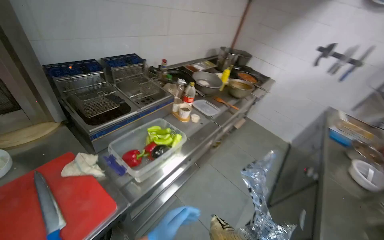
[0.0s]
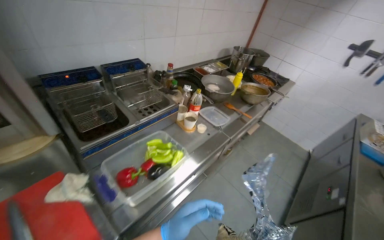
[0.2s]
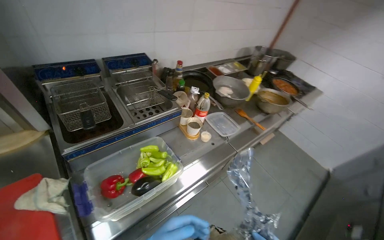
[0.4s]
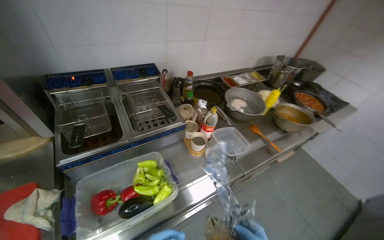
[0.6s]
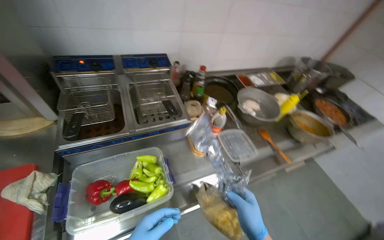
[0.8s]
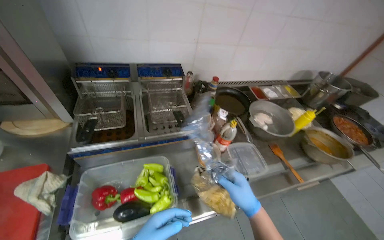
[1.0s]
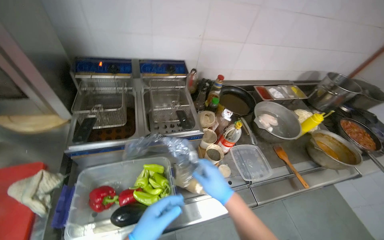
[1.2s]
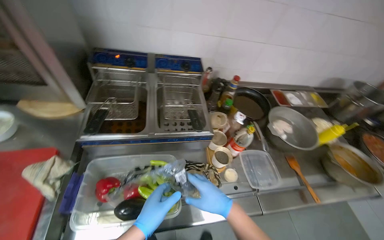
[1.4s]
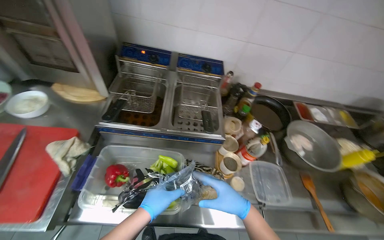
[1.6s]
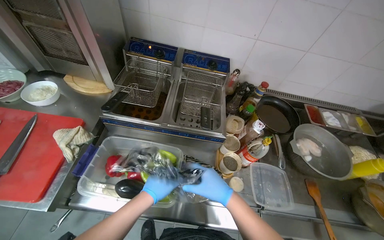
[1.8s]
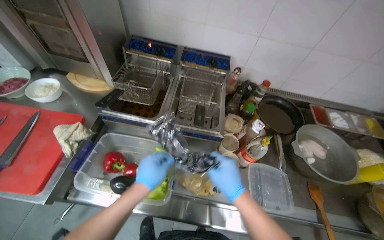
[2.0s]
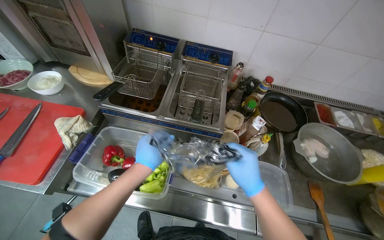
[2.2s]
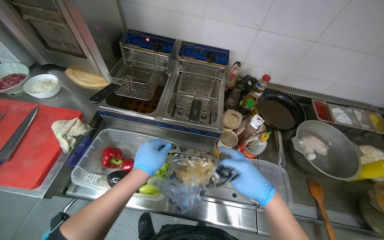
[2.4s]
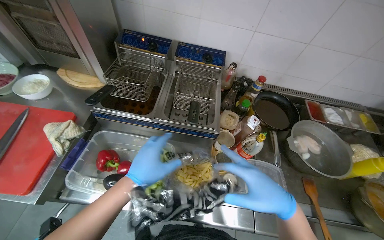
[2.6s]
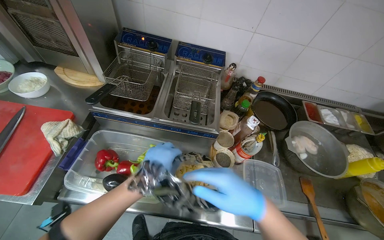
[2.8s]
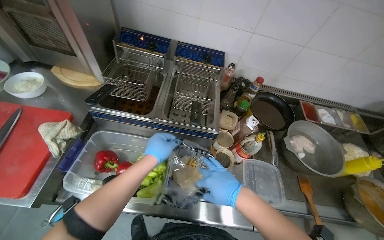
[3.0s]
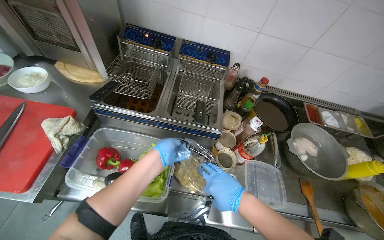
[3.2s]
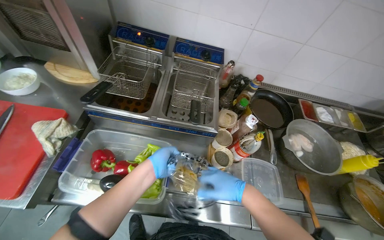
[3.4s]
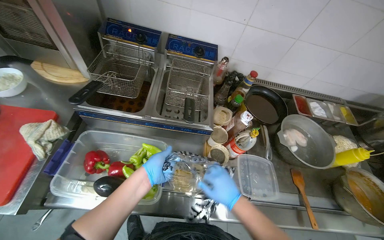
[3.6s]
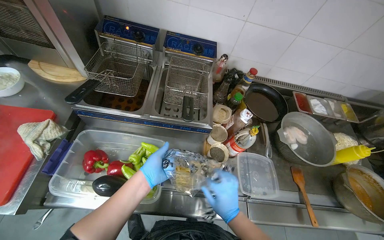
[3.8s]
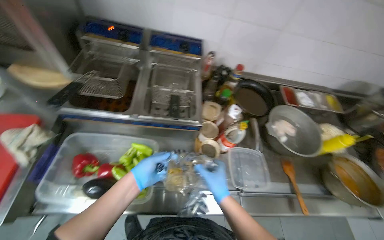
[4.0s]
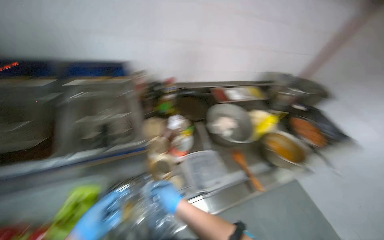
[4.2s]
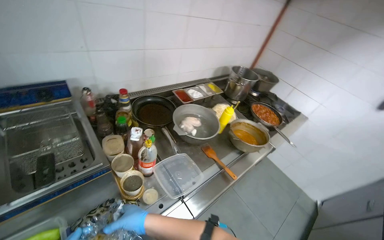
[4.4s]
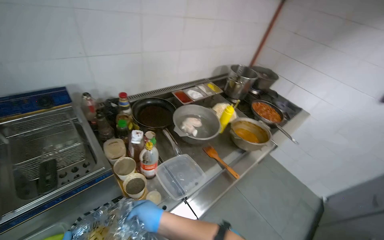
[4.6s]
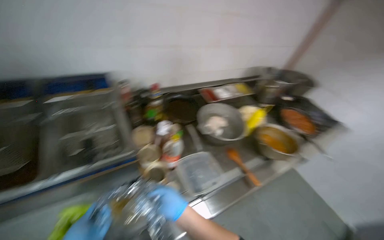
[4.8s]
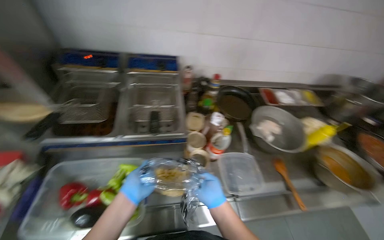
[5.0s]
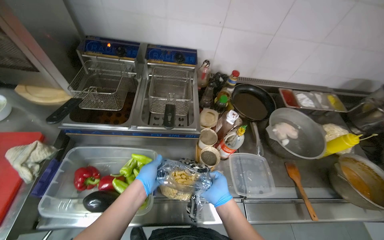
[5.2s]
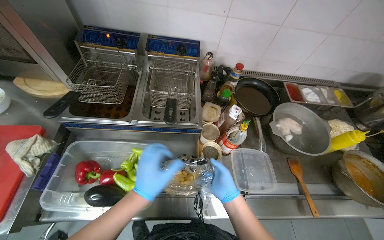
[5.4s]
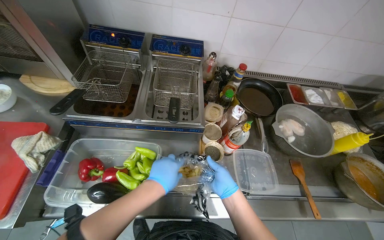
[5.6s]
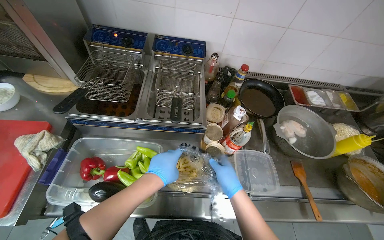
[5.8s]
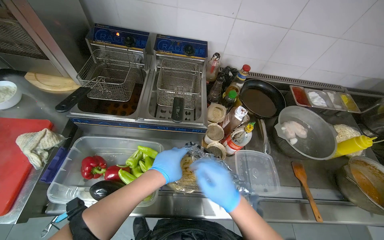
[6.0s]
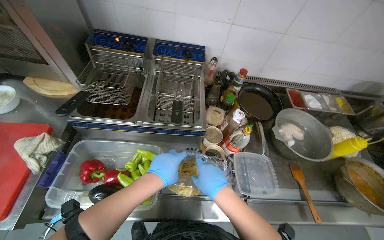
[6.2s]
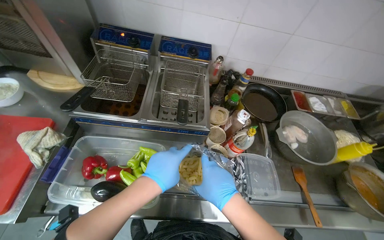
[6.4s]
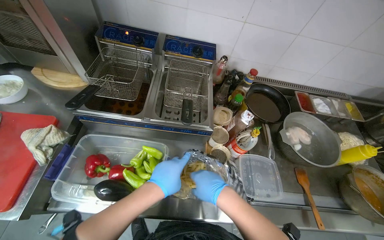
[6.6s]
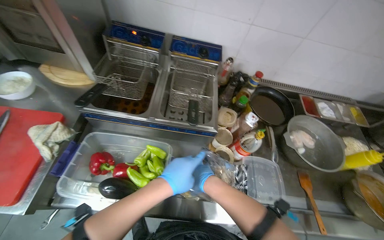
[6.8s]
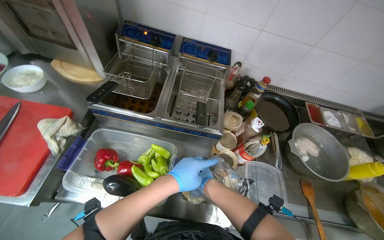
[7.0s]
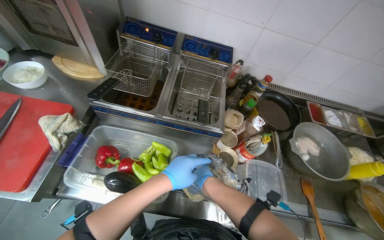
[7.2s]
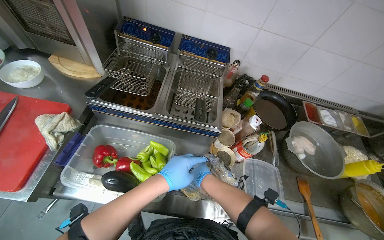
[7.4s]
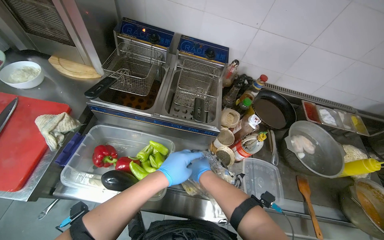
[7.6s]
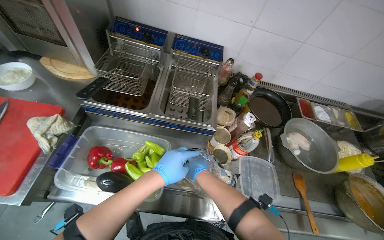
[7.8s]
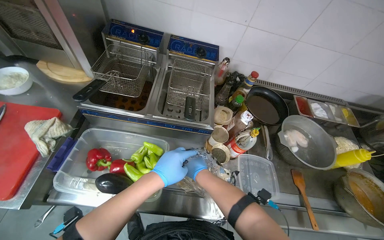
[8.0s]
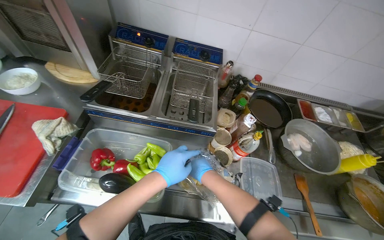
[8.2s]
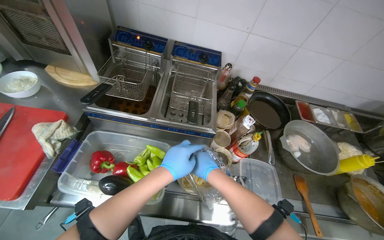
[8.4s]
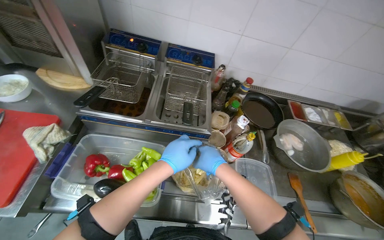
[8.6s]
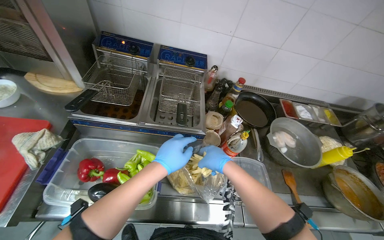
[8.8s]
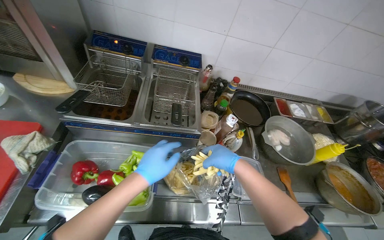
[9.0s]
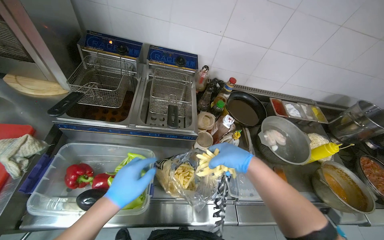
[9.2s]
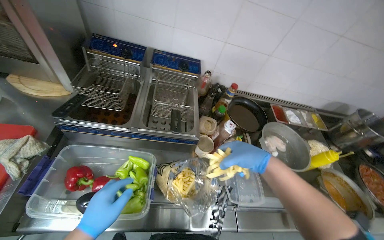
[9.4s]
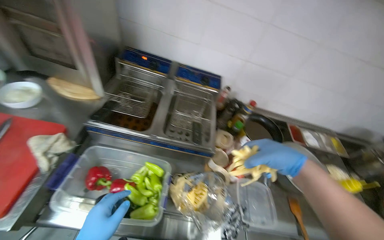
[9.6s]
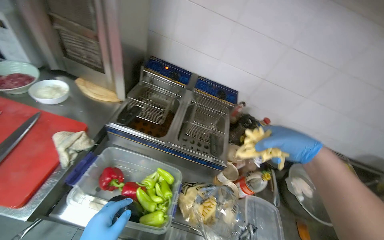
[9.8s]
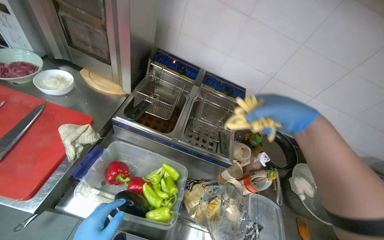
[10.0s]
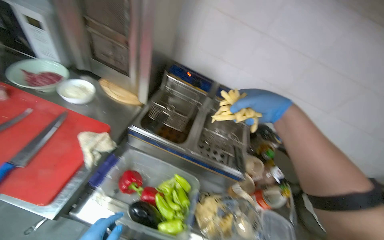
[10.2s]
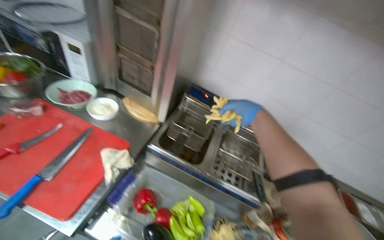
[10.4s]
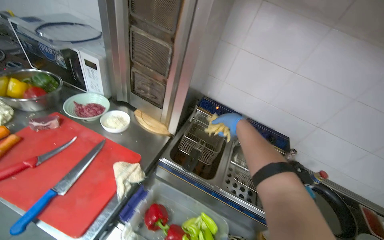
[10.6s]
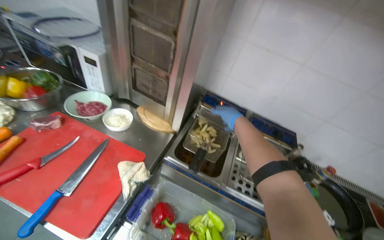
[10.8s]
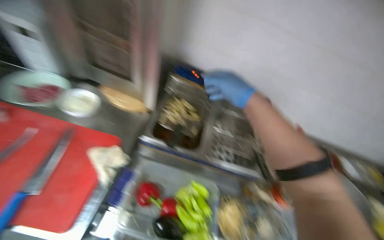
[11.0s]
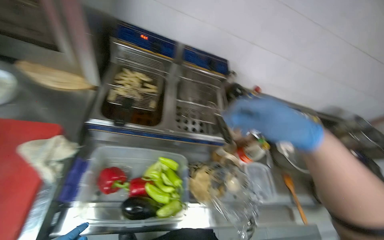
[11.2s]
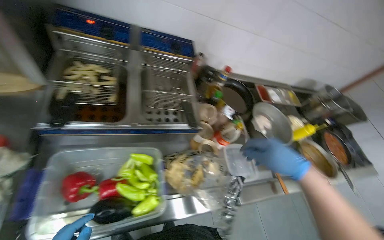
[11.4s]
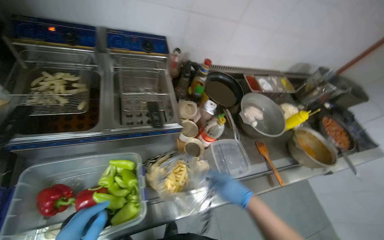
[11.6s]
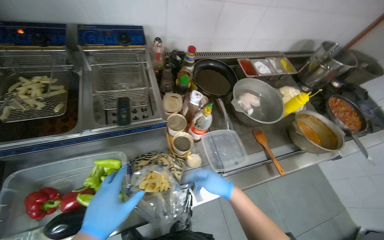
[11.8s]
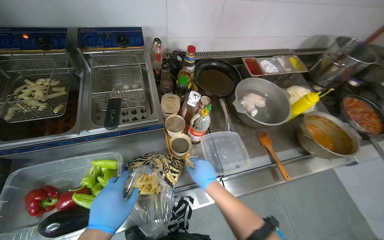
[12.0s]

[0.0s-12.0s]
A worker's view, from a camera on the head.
Job: cooking food.
The whole recording: Adding french fries to deep fryer. The worker takes french fries from bags and adds them to the deep fryer.
0.0s to 1.6s: The head travels about 50 cm. The head turns to the left by about 50 degrees.
1.6s to 3.0s: The left hand moves up the picture, some 10 cm.
3.0s to 4.4s: The head rotates approximately 45 degrees to the right.
4.4s to 6.0s: The wearer looks about 40 degrees further to the left.
7.6s to 9.0s: The right hand heads to the right and nearer to the camera, covering about 15 cm.
9.0s to 10.4s: The camera pitches upward, by approximately 15 degrees. The right hand travels up the picture by about 40 cm.
10.4s to 12.0s: The wearer's head swings some 35 degrees to the right. The wearer looks approximately 25 degrees further downward.

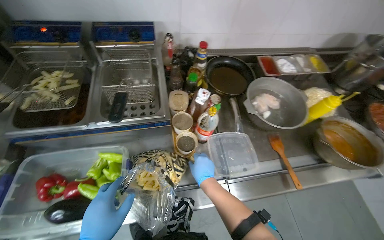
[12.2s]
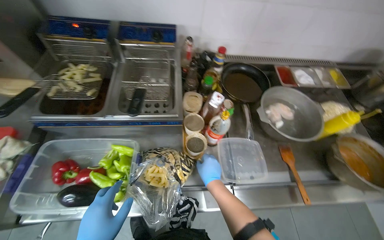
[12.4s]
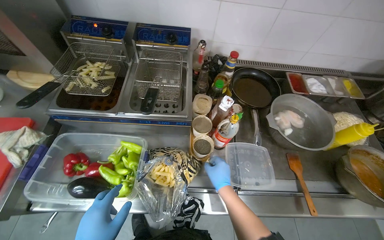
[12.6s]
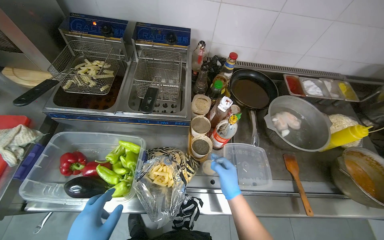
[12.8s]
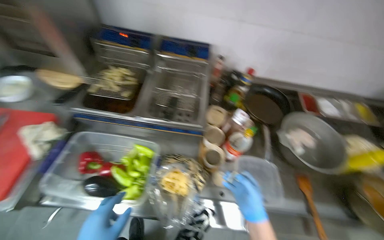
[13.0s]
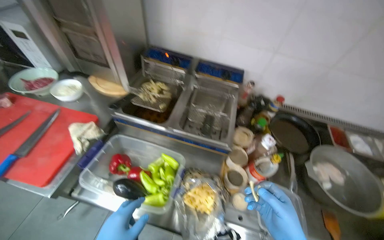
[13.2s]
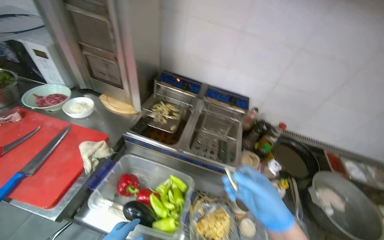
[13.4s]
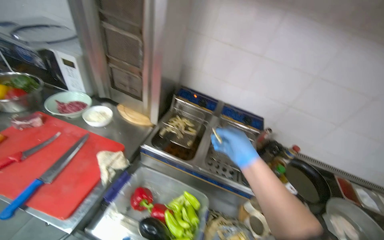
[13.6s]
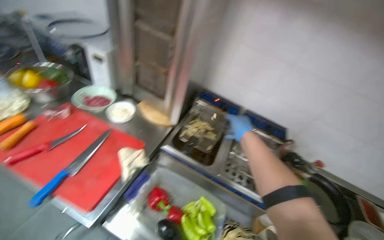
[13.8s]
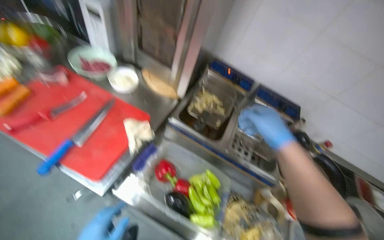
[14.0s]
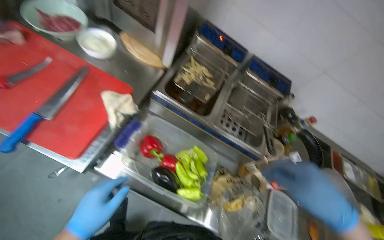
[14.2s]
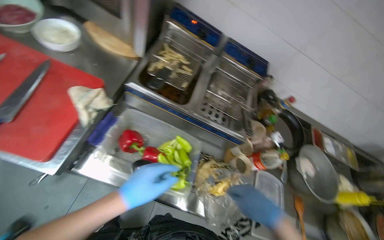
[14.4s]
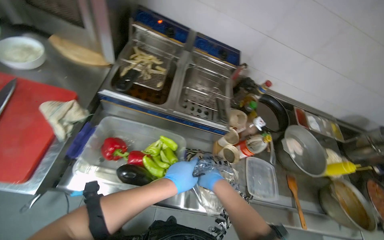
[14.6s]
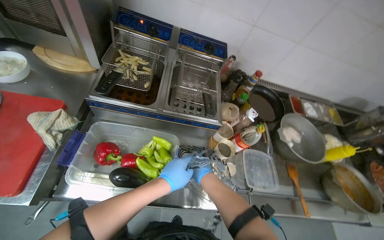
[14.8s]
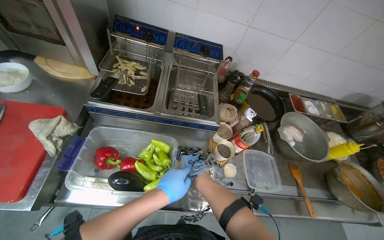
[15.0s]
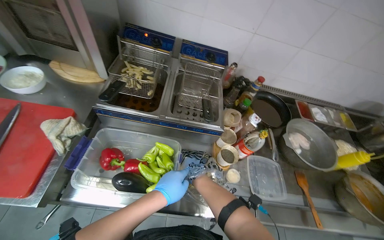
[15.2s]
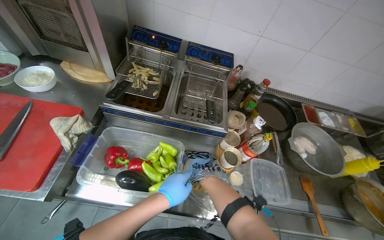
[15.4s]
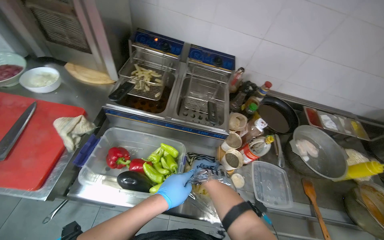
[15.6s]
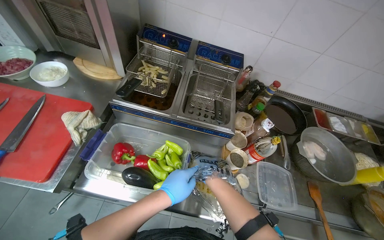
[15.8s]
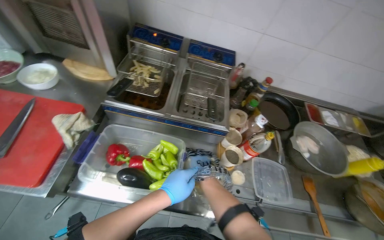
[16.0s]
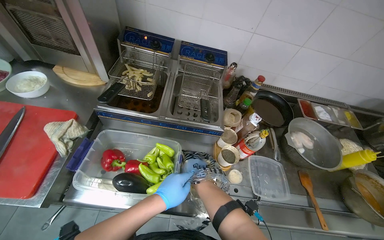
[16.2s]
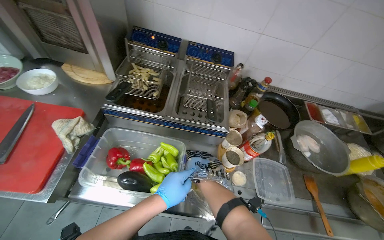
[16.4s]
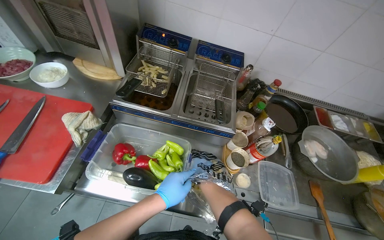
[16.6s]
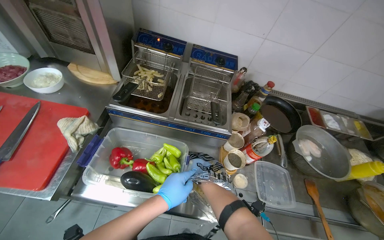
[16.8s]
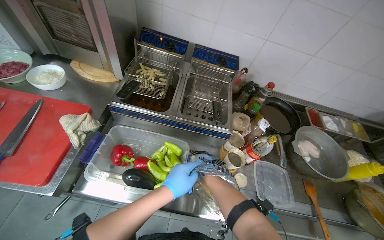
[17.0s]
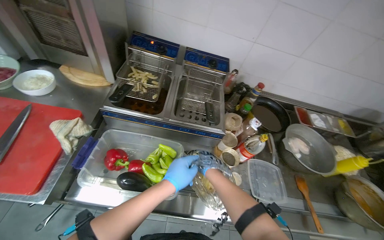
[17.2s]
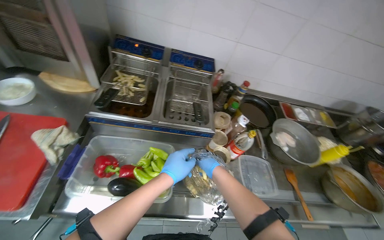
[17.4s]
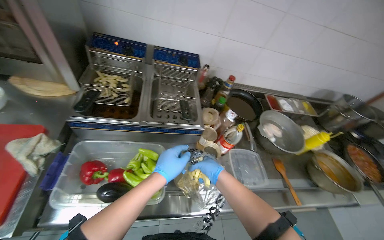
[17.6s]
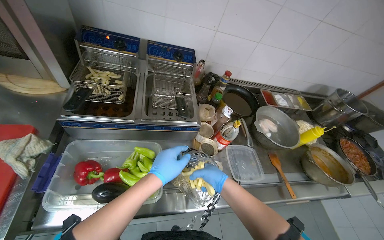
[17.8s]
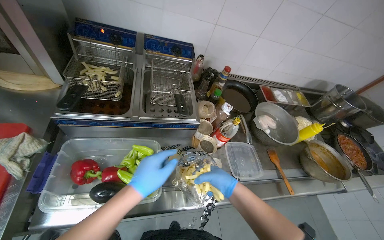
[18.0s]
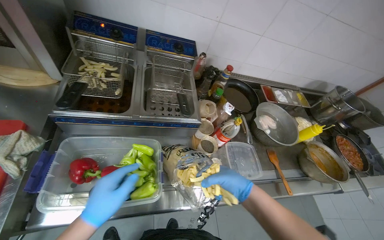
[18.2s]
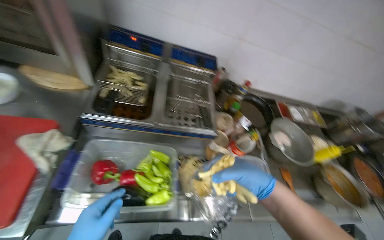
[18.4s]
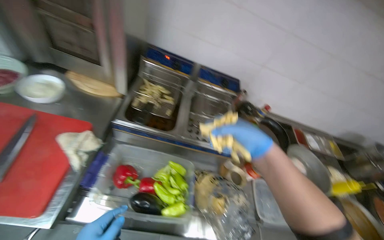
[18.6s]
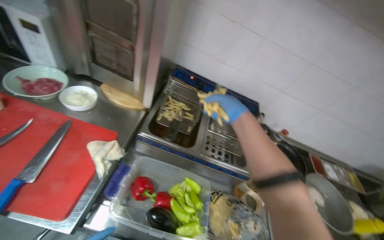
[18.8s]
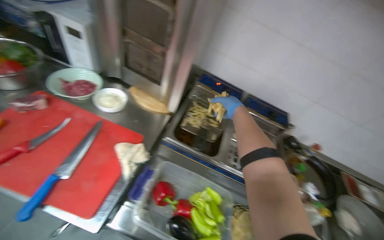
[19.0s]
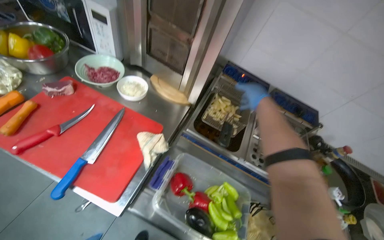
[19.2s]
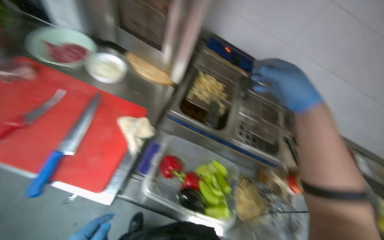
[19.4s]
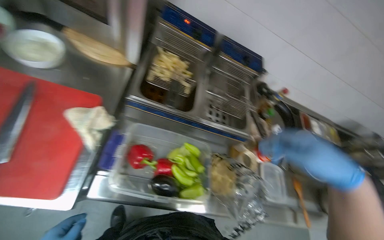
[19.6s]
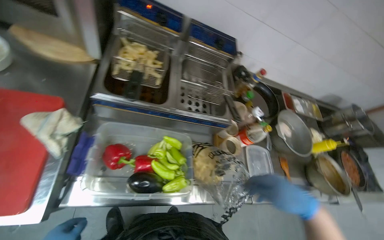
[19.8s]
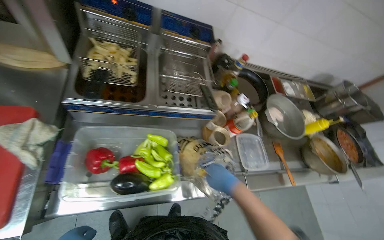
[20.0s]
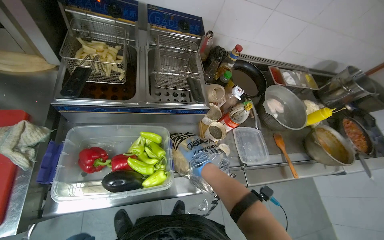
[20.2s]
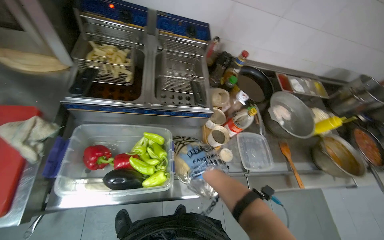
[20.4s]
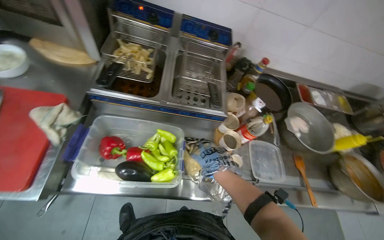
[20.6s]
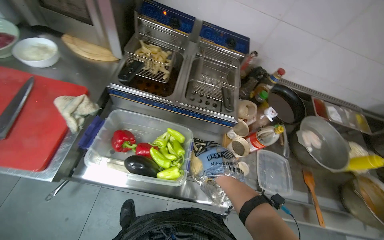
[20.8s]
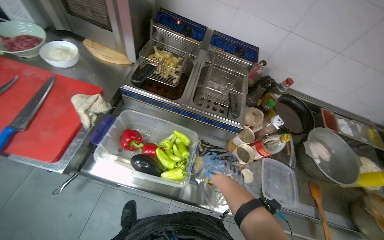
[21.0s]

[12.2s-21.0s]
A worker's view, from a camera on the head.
Job: cooking food.
The whole recording: Adding french fries to deep fryer. The worker takes french fries from bags and adds them to the deep fryer.
12.2s to 13.6s: The camera pitches upward, by roughly 20 degrees. Everything in view rotates some 30 degrees clockwise.
13.6s to 15.2s: The view tilts approximately 20 degrees downward. The right hand goes nearer and farther, approximately 50 cm each way, reversing 2 times.
15.2s to 16.6s: The right hand swings nearer and farther, approximately 15 cm each way, with 2 reversals.
16.6s to 18.0s: The wearer's head swings some 20 degrees to the right. The right hand heads nearer to the camera, covering about 25 cm.
18.0s to 19.6s: The right hand goes approximately 10 cm nearer to the camera, and goes up the picture and returns, some 50 cm each way.
19.6s to 21.0s: The right hand moves farther from the camera and down the picture, about 30 cm.
